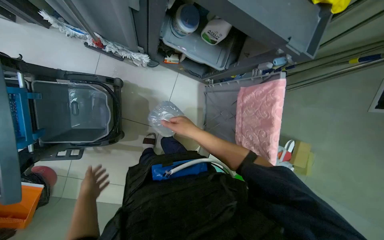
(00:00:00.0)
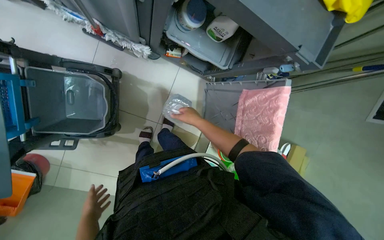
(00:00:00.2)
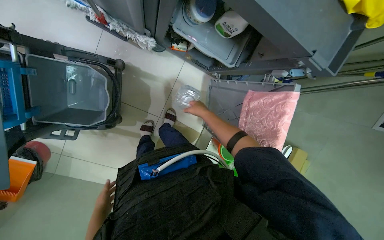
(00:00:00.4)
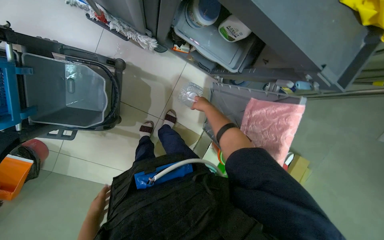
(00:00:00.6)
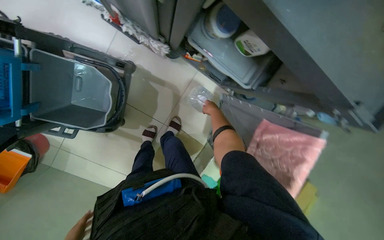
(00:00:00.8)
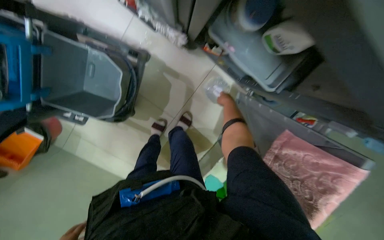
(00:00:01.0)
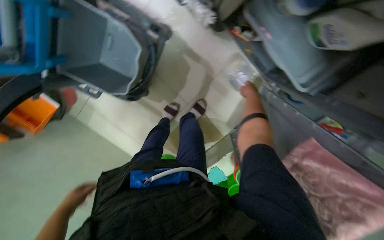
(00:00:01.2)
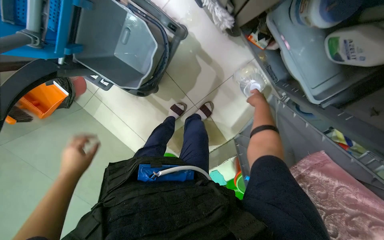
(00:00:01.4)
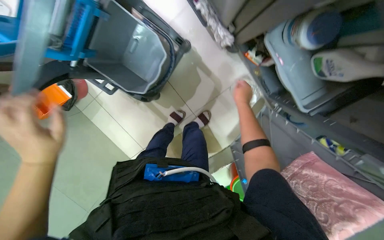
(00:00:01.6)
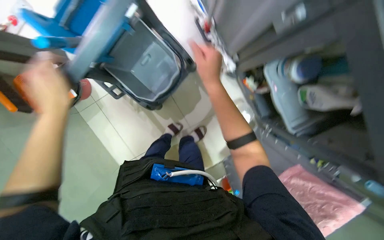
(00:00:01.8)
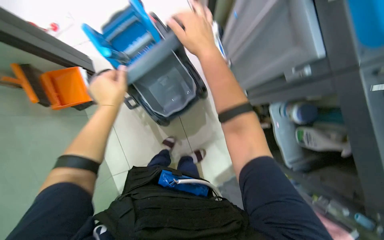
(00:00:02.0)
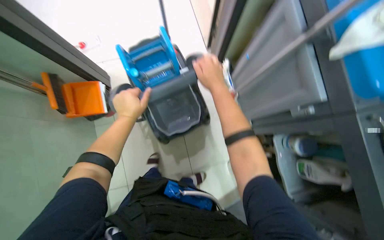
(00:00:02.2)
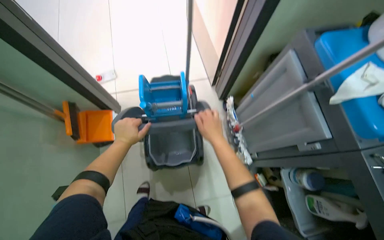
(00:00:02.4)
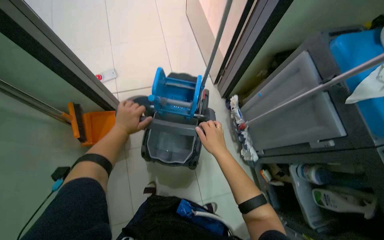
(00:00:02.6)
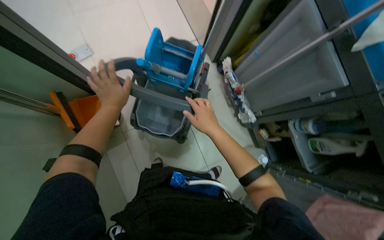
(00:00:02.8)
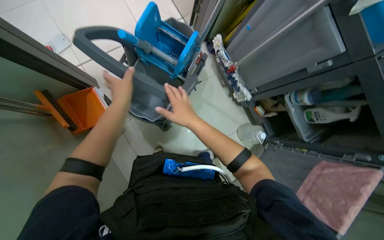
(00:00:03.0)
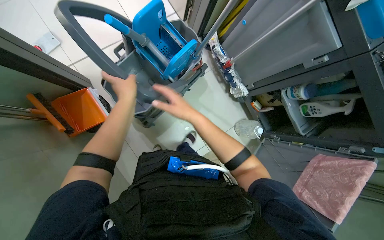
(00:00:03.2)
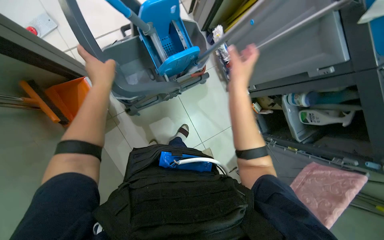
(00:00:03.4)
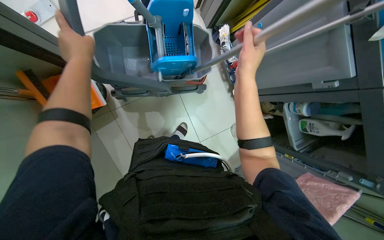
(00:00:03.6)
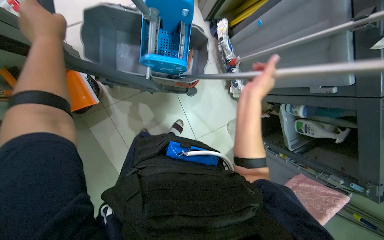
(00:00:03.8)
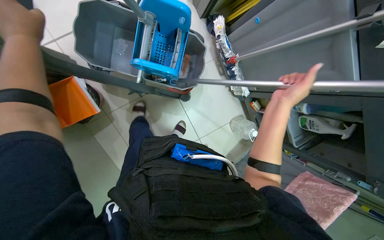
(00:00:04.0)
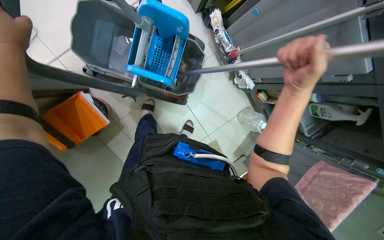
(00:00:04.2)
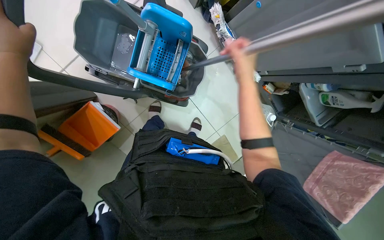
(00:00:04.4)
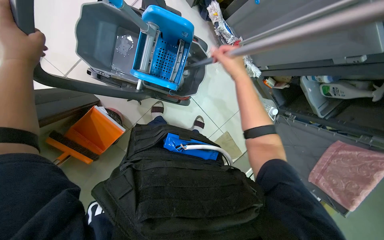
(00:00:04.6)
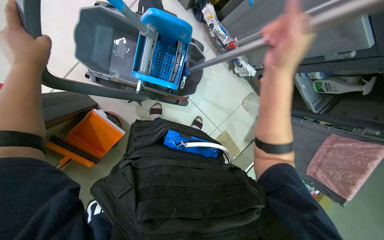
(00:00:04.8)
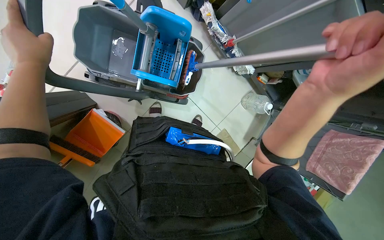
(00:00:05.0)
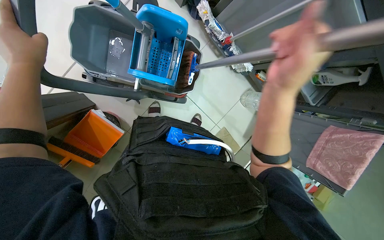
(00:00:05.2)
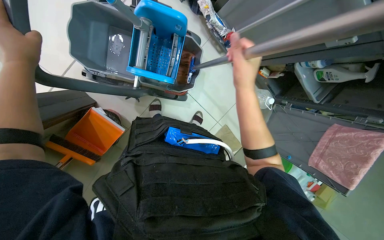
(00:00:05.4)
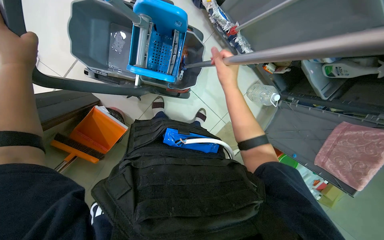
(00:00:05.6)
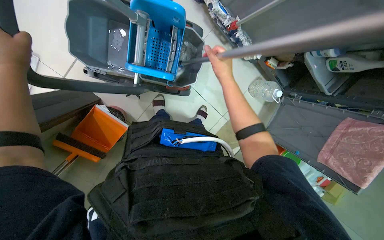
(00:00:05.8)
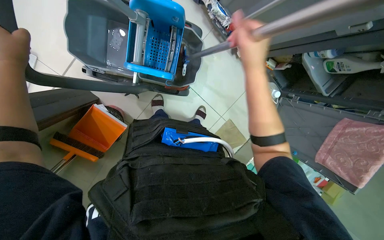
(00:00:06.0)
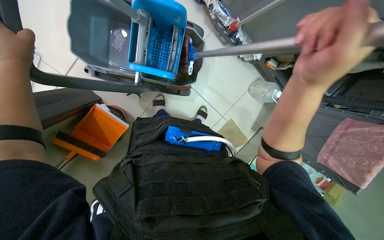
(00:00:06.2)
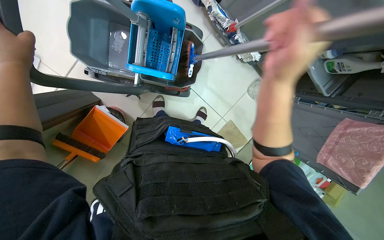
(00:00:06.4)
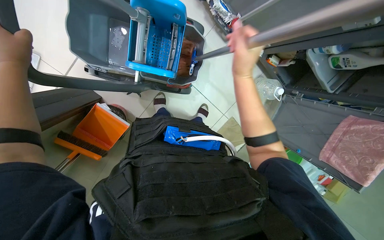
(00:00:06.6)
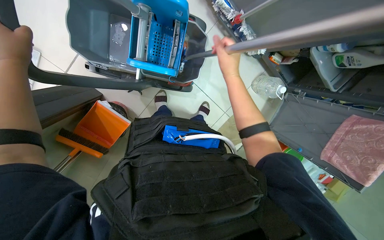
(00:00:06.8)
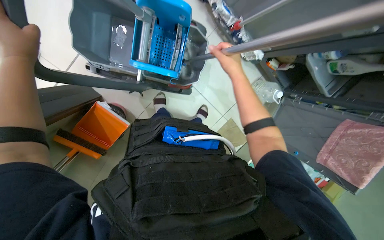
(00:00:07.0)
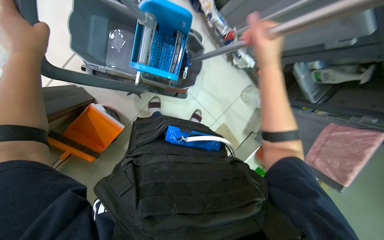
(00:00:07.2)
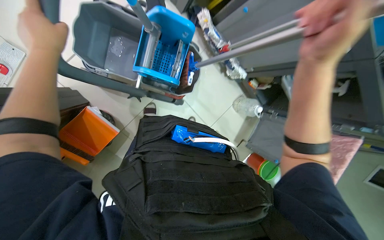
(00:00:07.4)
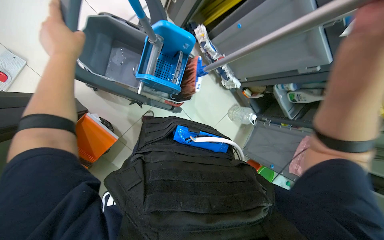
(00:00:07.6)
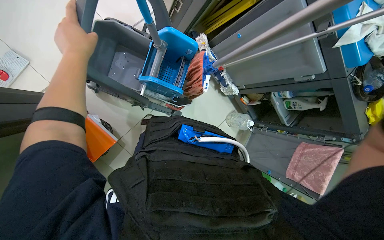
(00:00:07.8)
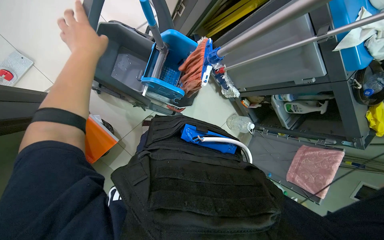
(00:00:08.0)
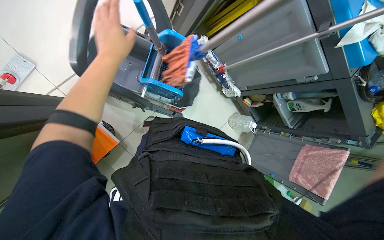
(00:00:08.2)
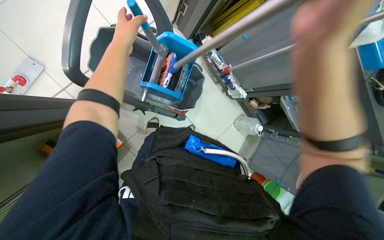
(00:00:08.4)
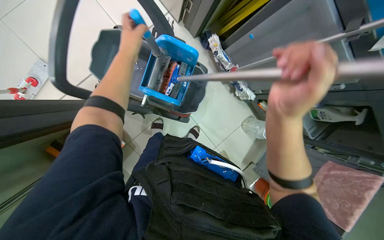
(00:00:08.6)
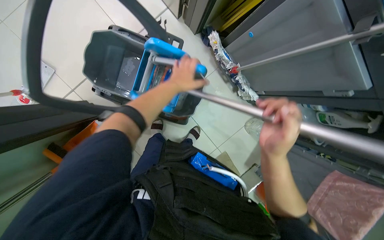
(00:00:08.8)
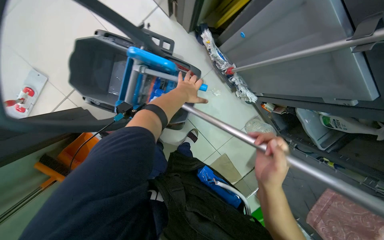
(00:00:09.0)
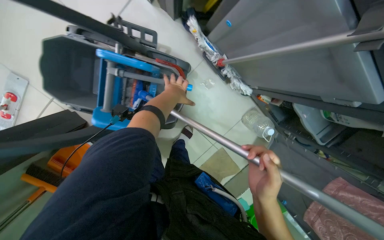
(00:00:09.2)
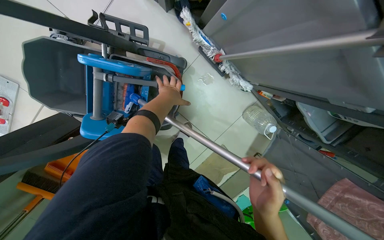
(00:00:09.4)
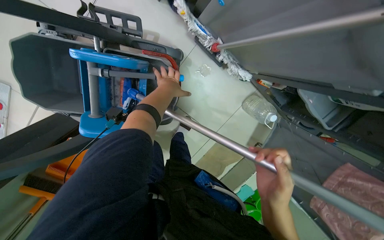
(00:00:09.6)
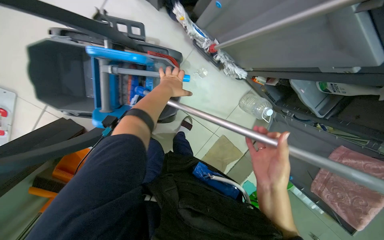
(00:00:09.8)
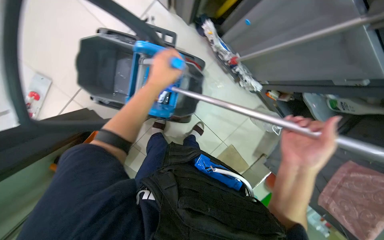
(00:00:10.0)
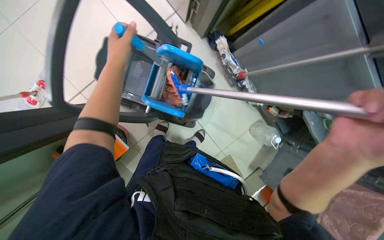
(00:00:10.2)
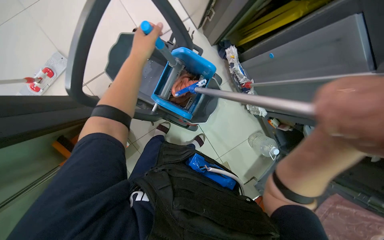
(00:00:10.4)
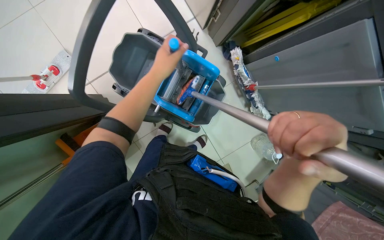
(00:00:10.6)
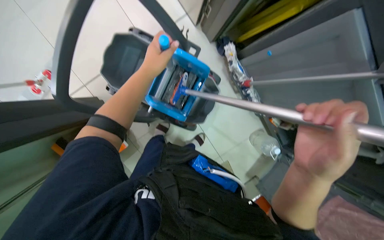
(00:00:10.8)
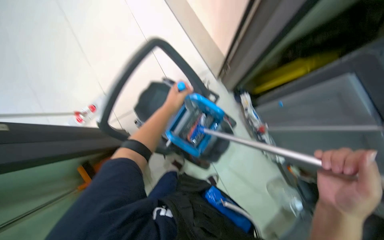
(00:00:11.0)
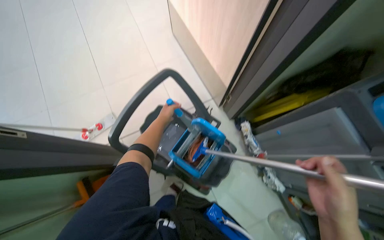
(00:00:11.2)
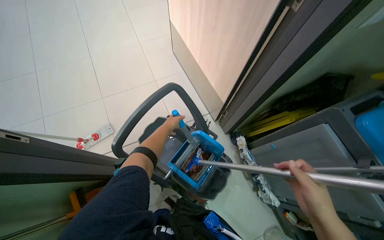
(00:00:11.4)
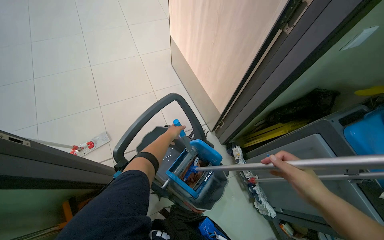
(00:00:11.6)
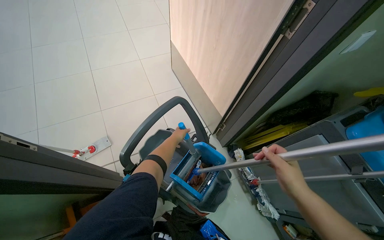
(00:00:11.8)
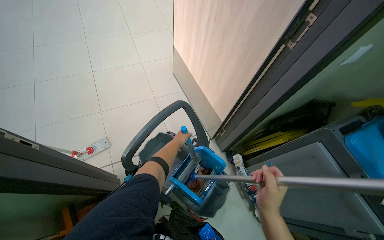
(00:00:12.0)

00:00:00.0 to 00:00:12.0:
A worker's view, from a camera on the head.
Job: preparing cleaning supplies.
The whole recording: Preparing mop for cleaning. The worker assembles the mop, dips it into the cleaning solution, and wrings it.
00:00:00.0 to 00:00:01.6: Everything in view rotates roughly 35 degrees clockwise. The right hand is displaced up the picture and farther from the camera by some 35 cm.
00:00:01.6 to 00:00:03.0: The camera travels some 60 cm. The camera sweeps to the right, by approximately 20 degrees. The view tilts some 20 degrees upward.
00:00:03.0 to 00:00:04.4: The view tips downward by about 15 degrees. The right hand is displaced up the picture and to the right by approximately 30 cm. Meanwhile the left hand moves up the picture and to the left, roughly 40 cm.
00:00:04.4 to 00:00:06.0: The right hand moves nearer and farther over approximately 25 cm, changing direction 2 times.
00:00:07.6 to 00:00:09.0: The left hand travels farther from the camera and to the right by about 50 cm.
00:00:09.0 to 00:00:10.4: The left hand travels to the left and nearer to the camera by roughly 30 cm, while the right hand travels nearer to the camera by about 20 cm.
00:00:10.4 to 00:00:12.0: The wearer looks about 40 degrees further upward.

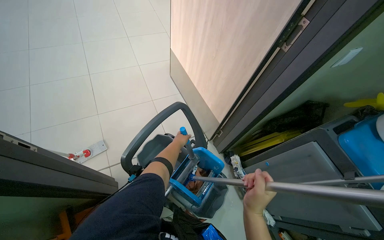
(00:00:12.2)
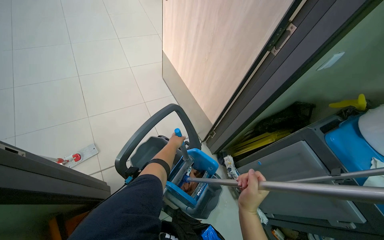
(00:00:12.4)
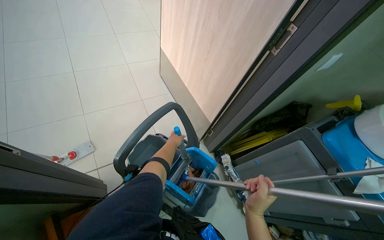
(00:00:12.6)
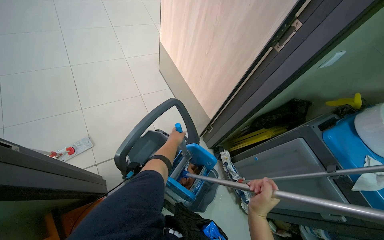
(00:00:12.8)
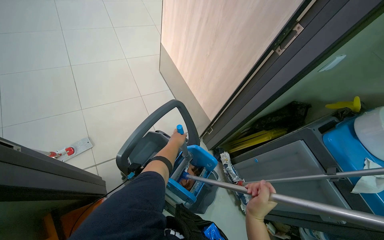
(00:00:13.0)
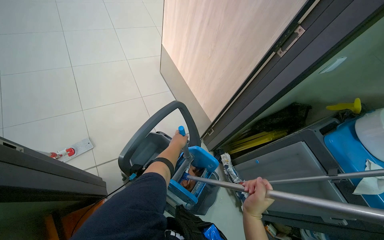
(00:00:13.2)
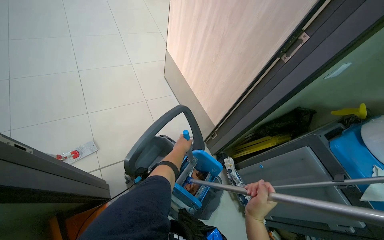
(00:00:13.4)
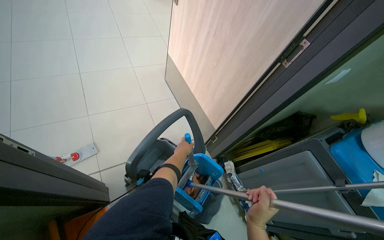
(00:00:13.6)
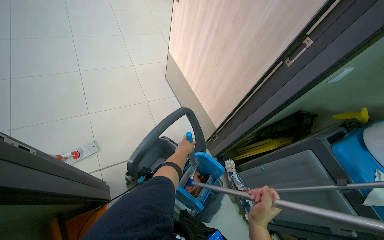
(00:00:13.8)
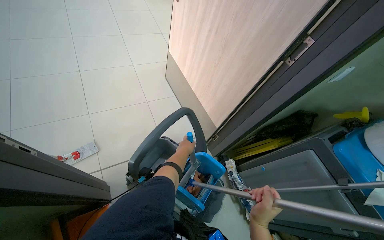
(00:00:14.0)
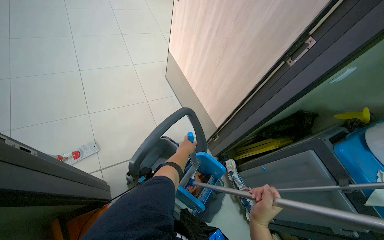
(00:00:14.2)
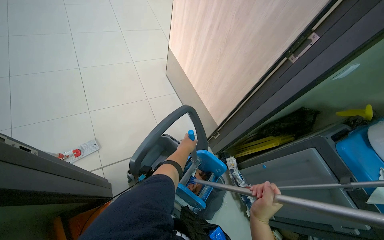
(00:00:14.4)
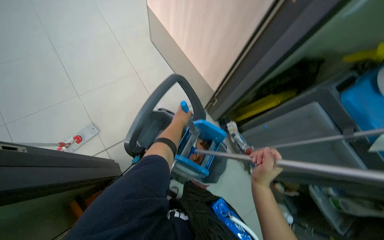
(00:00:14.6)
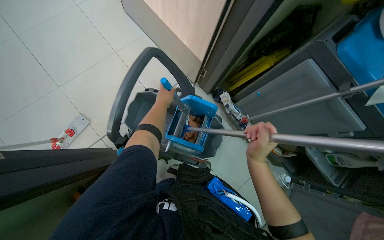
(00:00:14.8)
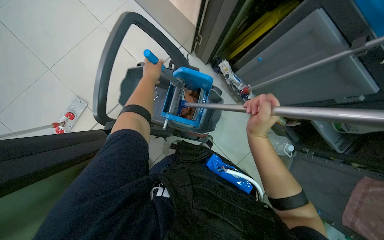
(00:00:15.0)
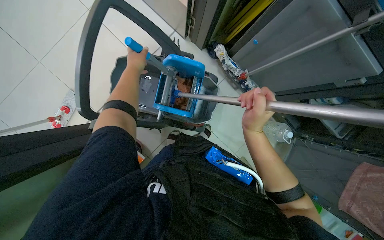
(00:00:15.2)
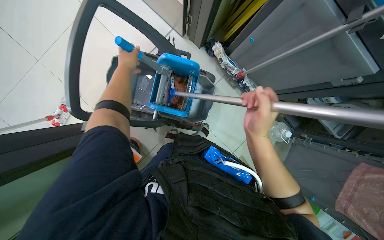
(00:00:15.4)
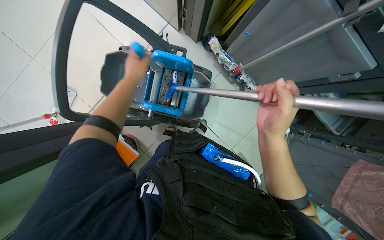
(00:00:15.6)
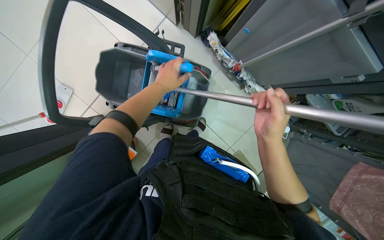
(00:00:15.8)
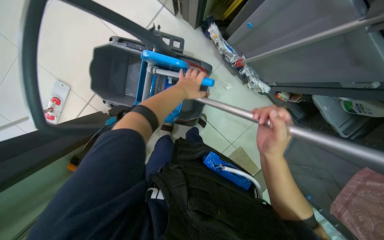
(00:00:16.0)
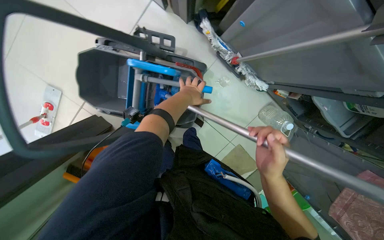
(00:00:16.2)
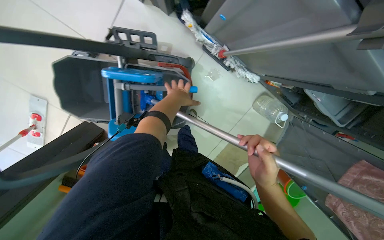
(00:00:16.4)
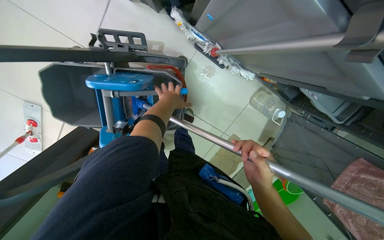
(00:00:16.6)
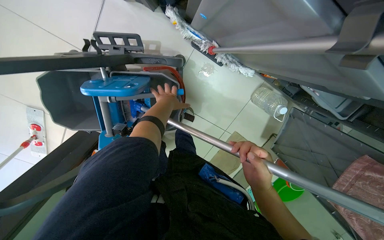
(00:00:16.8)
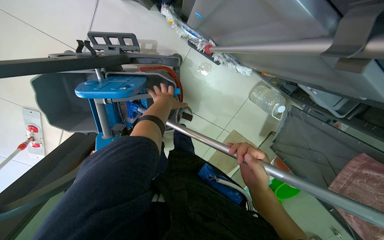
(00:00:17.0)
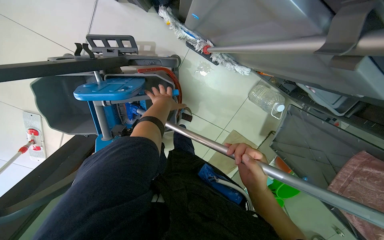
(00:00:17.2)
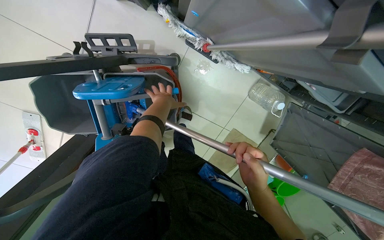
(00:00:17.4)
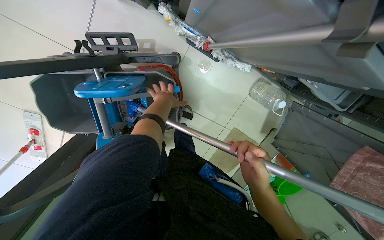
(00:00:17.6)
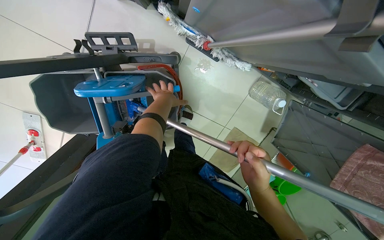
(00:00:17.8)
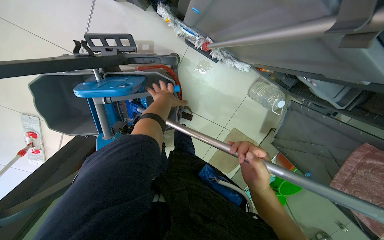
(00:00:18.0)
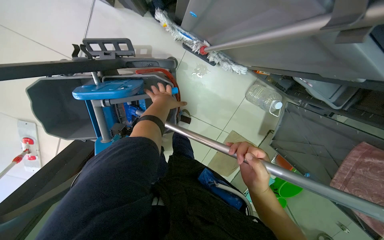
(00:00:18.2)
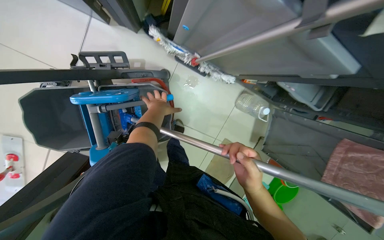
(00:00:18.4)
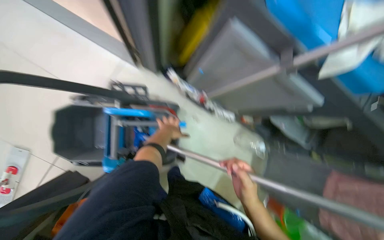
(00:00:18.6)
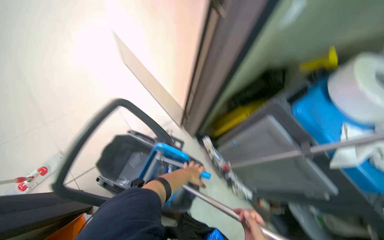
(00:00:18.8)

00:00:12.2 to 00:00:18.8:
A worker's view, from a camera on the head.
Job: preparing cleaning supplies.
The whole recording: Preparing mop for cleaning. The worker assembles the mop, dips it into the cleaning solution, and wrings it.
00:00:12.2 to 00:00:13.8: The hands work in one place, with small movements.
00:00:13.8 to 00:00:15.4: The camera pitches downward, by roughly 35 degrees.
00:00:15.4 to 00:00:17.2: The wearer moves roughly 40 cm. The wearer looks about 20 degrees further downward.
00:00:17.2 to 00:00:18.8: The camera is carried some 50 cm. The wearer looks some 50 degrees further upward.
